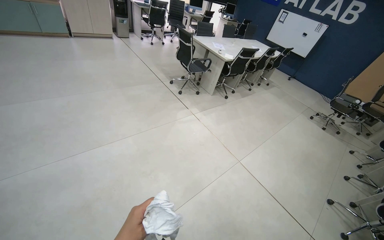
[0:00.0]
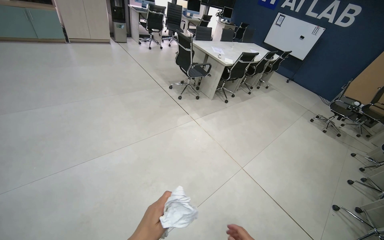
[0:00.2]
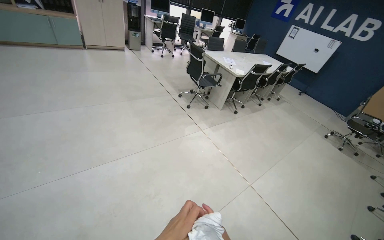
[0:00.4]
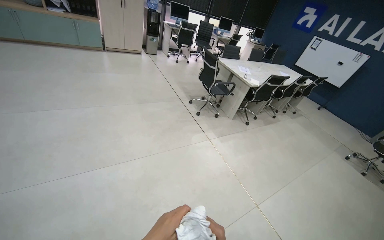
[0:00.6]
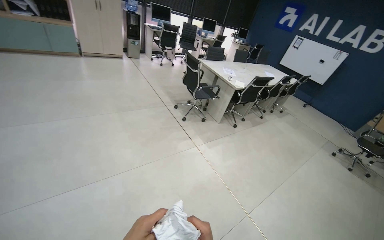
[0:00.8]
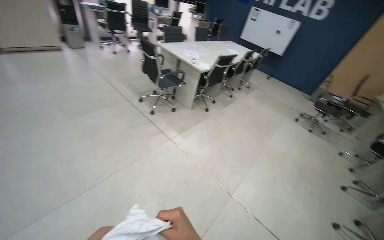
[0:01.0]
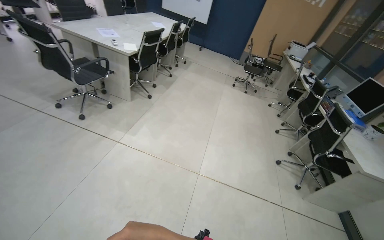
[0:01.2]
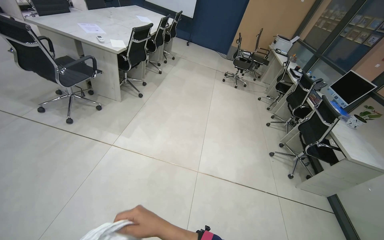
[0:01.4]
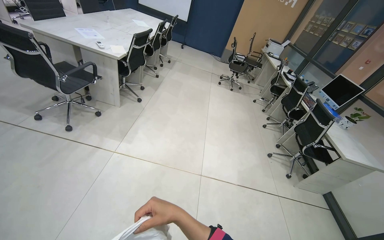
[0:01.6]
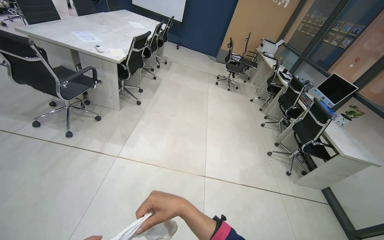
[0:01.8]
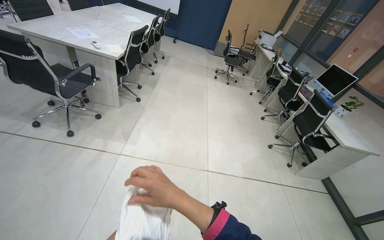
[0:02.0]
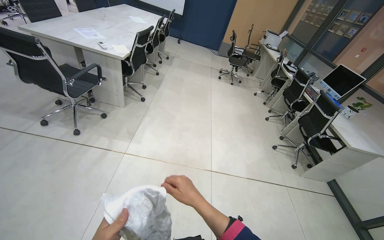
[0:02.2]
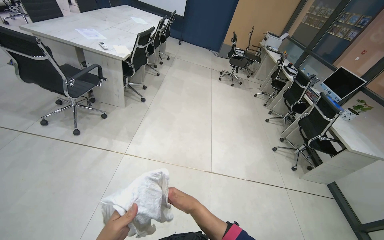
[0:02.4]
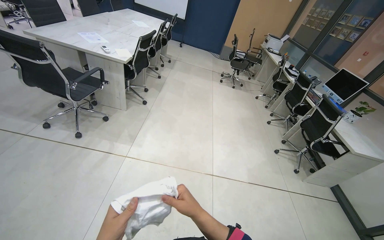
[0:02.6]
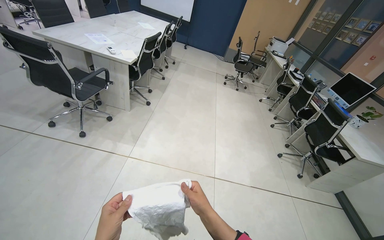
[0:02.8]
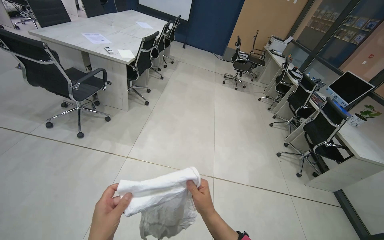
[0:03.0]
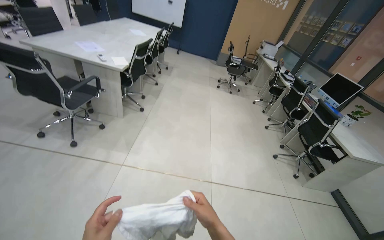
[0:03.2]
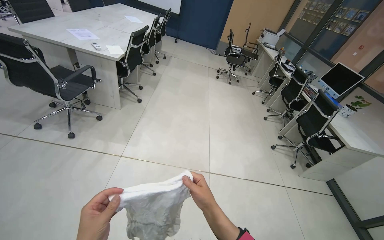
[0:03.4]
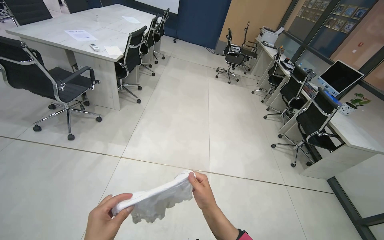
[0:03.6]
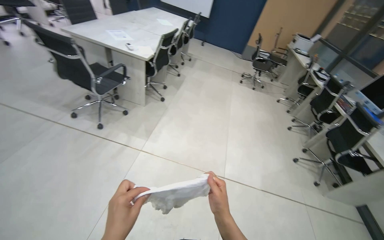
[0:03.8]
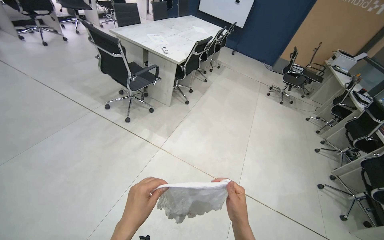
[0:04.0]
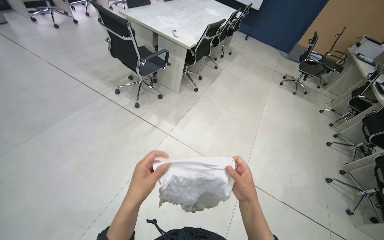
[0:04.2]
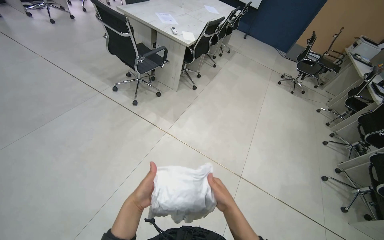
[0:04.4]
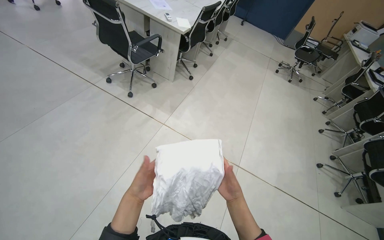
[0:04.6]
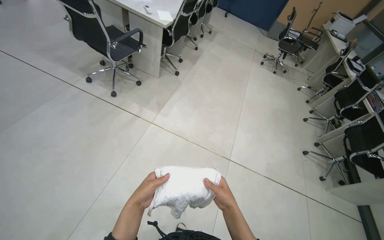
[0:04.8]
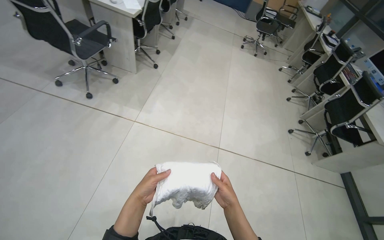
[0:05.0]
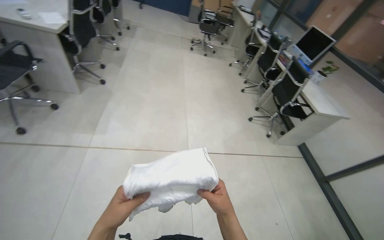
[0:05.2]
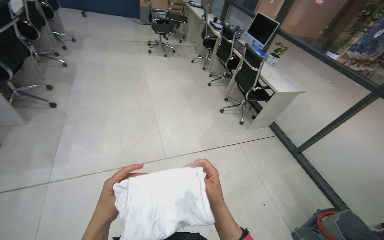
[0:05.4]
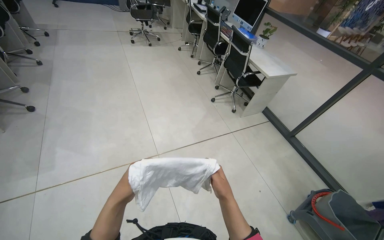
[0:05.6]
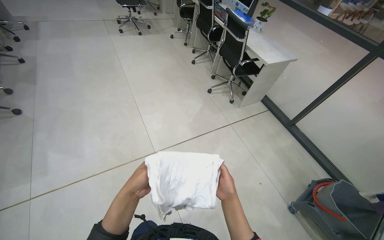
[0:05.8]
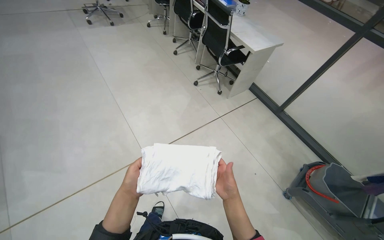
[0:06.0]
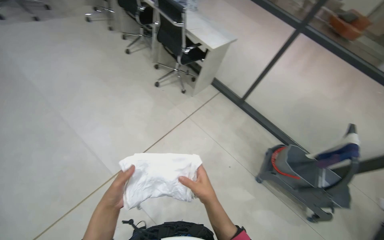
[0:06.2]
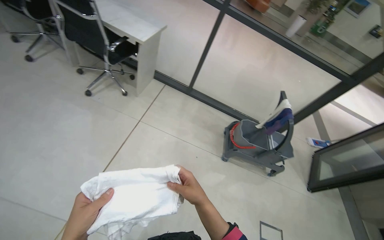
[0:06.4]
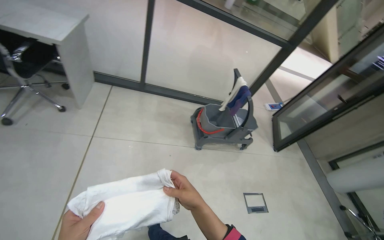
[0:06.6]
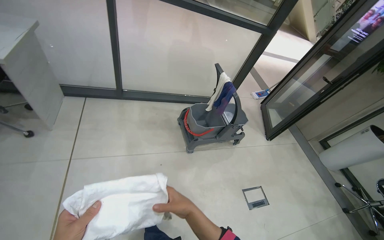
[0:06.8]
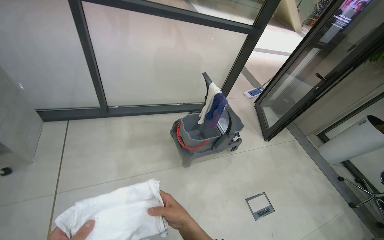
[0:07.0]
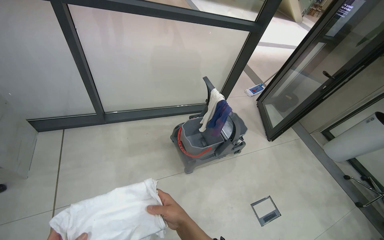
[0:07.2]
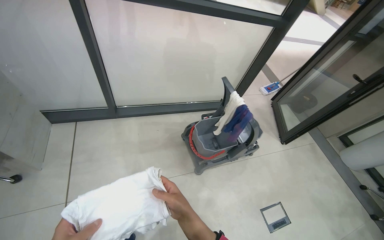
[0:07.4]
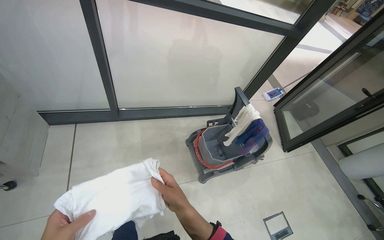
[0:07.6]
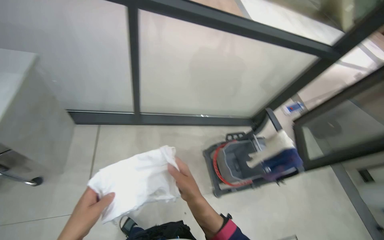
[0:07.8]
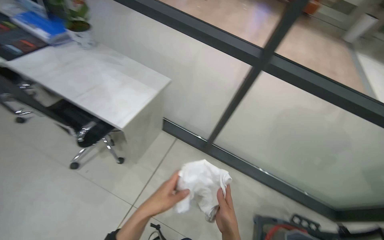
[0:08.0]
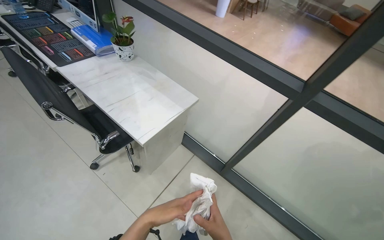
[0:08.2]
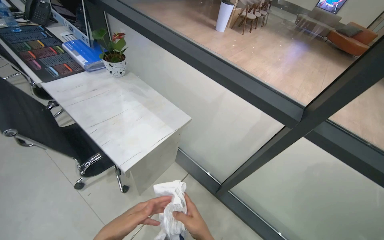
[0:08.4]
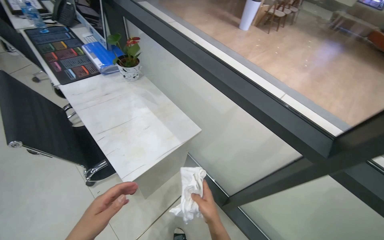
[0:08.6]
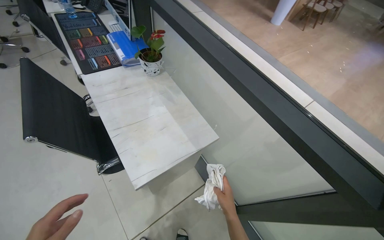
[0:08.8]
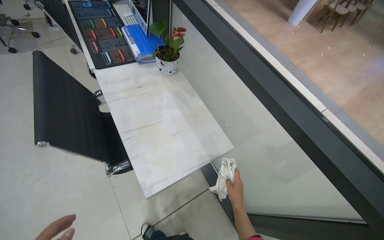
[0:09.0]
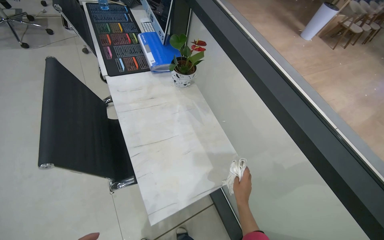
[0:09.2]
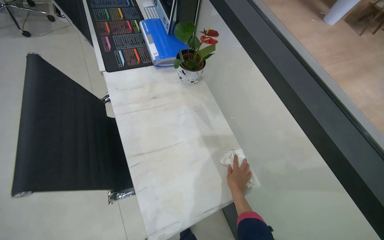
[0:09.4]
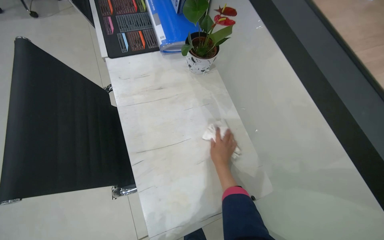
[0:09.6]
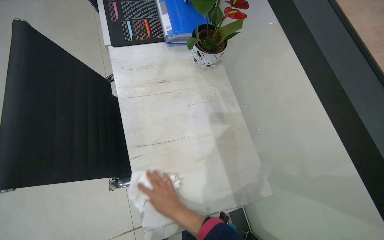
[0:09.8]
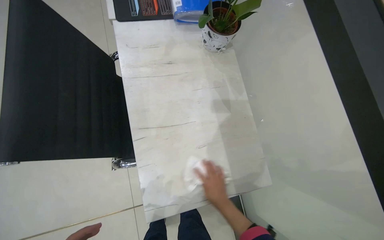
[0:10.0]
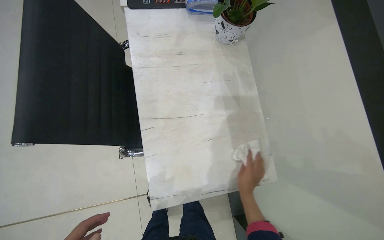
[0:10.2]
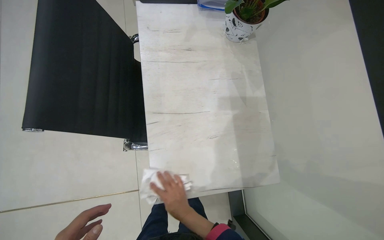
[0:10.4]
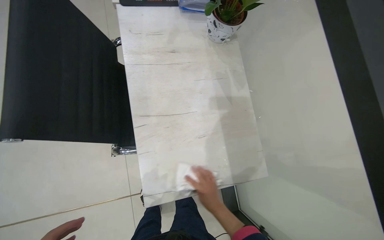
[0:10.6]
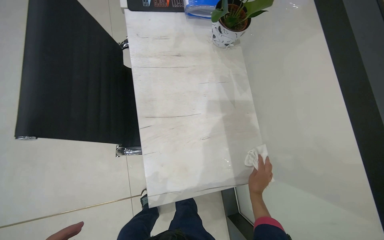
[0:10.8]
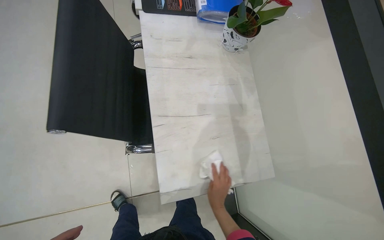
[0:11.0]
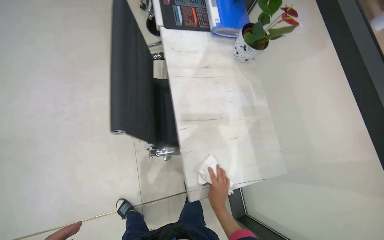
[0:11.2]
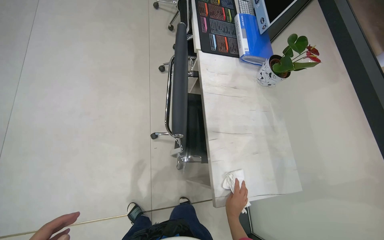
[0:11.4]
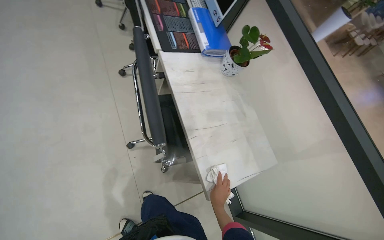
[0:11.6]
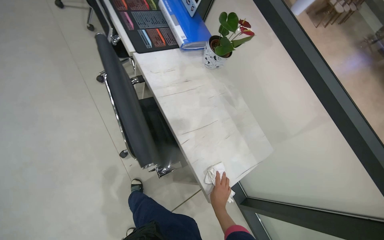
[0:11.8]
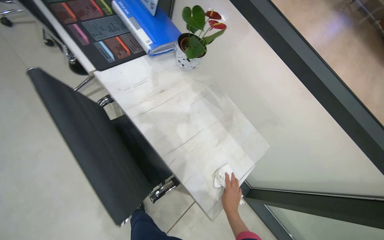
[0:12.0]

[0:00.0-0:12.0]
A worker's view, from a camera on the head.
Job: wiping surfaces.
The whole recording: Wiping office desk surfaces. The worker wipes the surfaces of office desks with a white cloth.
0:00.0 to 0:01.6: The camera is carried about 80 cm. The wearer's head swings roughly 40 degrees to the right.
0:03.0 to 0:04.4: The head rotates about 20 degrees to the left.
0:04.4 to 0:06.0: The camera is carried some 60 cm. The head rotates approximately 60 degrees to the right. The view tips downward by approximately 20 degrees.
0:06.0 to 0:07.6: The camera travels roughly 90 cm. The wearer looks approximately 70 degrees further to the right. The wearer looks roughly 20 degrees further downward.
0:07.6 to 0:09.0: The camera travels approximately 80 cm. The wearer looks approximately 75 degrees further to the left. The view tilts about 15 degrees upward.
0:09.0 to 0:10.4: The wearer's head swings some 25 degrees to the left. The view tips downward by approximately 20 degrees. The right hand goes left and right, about 25 cm each way, reversing 2 times.
0:10.4 to 0:12.0: The head turns to the right by roughly 40 degrees.

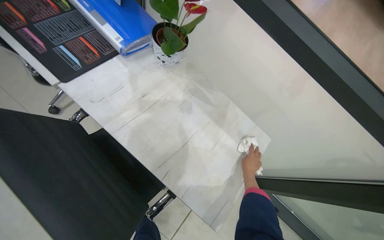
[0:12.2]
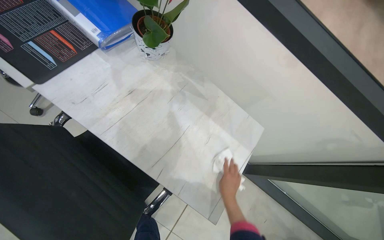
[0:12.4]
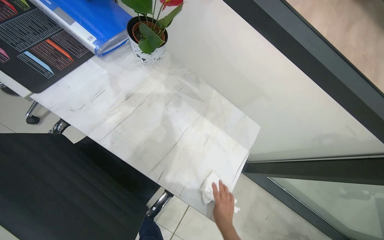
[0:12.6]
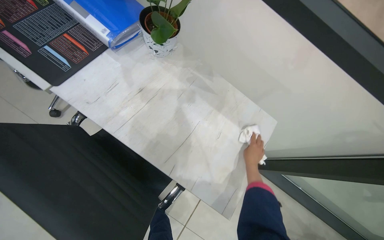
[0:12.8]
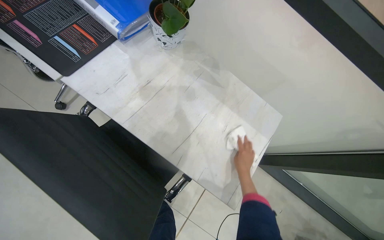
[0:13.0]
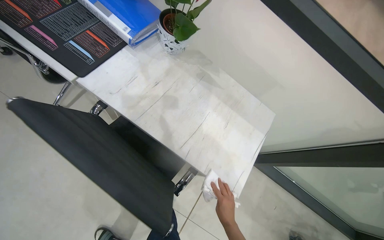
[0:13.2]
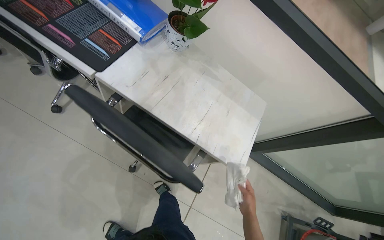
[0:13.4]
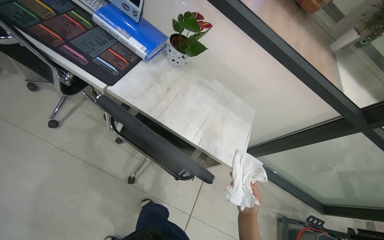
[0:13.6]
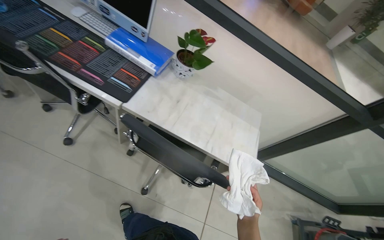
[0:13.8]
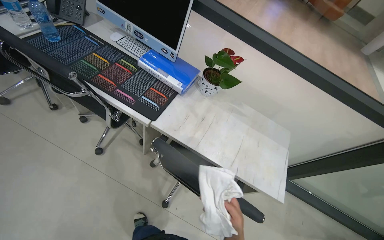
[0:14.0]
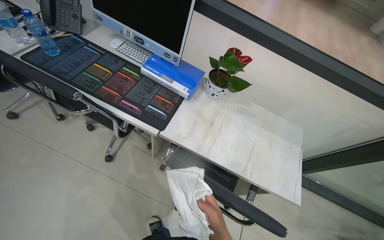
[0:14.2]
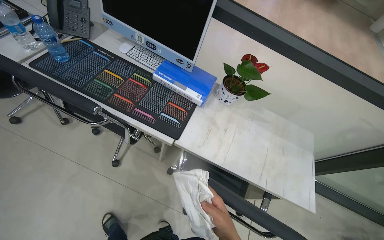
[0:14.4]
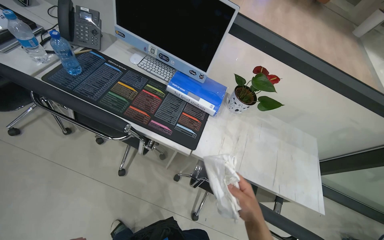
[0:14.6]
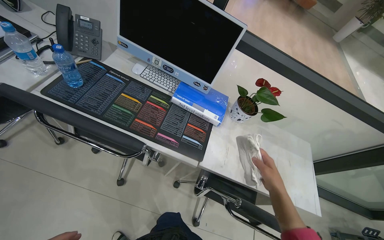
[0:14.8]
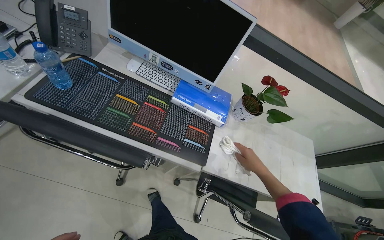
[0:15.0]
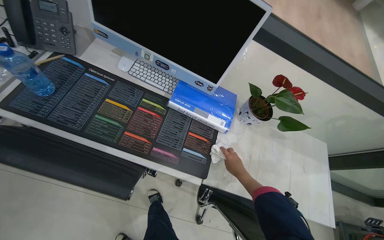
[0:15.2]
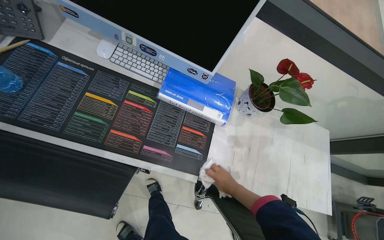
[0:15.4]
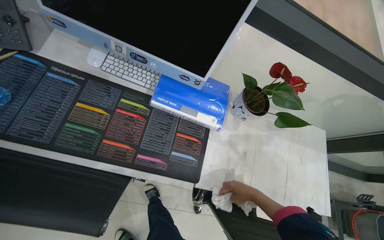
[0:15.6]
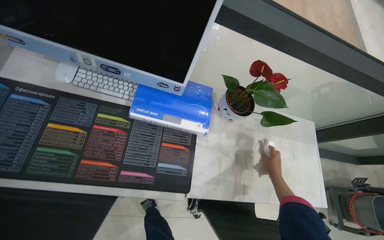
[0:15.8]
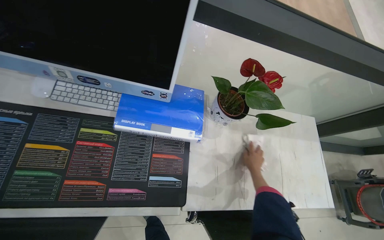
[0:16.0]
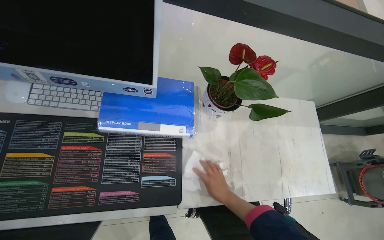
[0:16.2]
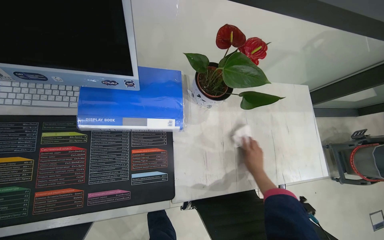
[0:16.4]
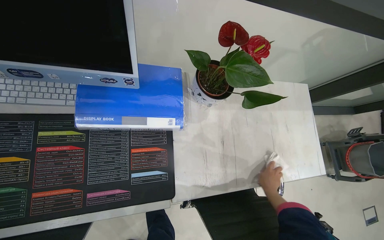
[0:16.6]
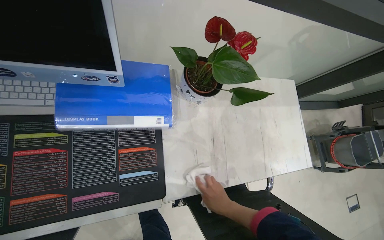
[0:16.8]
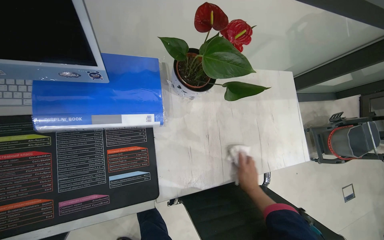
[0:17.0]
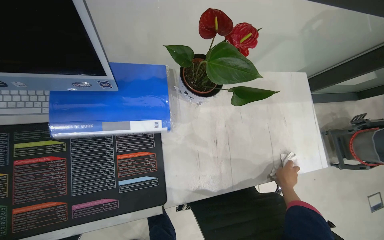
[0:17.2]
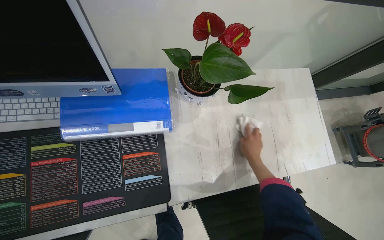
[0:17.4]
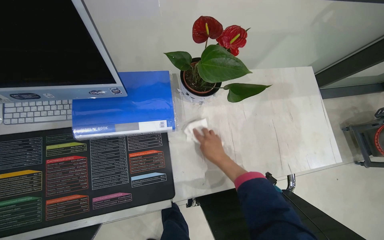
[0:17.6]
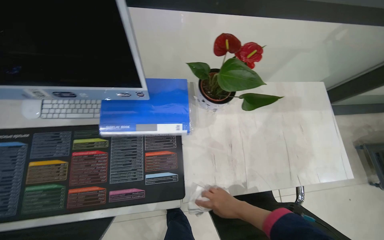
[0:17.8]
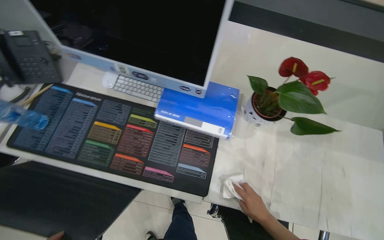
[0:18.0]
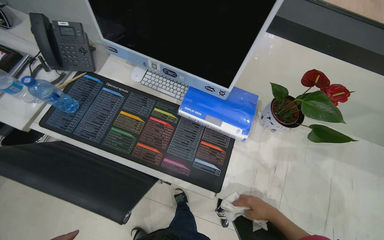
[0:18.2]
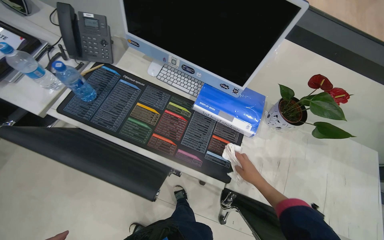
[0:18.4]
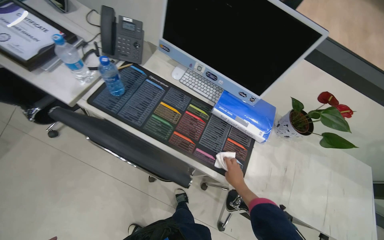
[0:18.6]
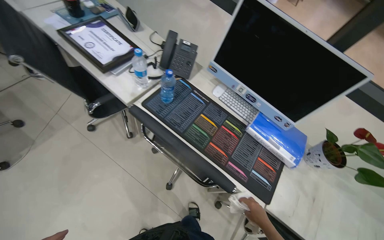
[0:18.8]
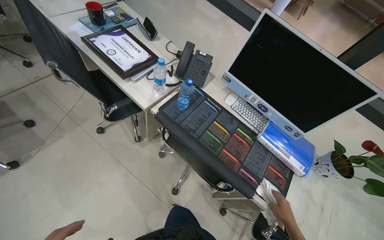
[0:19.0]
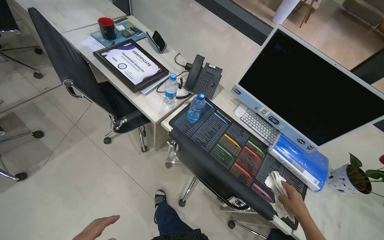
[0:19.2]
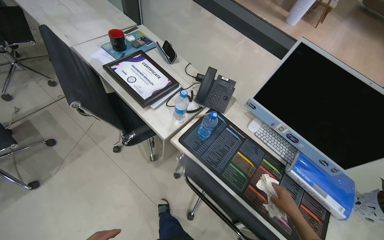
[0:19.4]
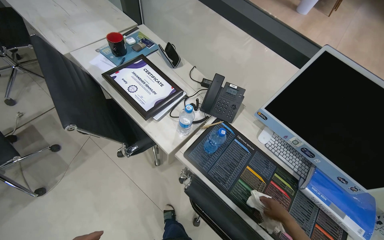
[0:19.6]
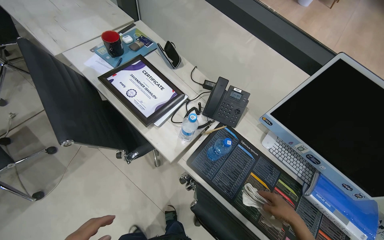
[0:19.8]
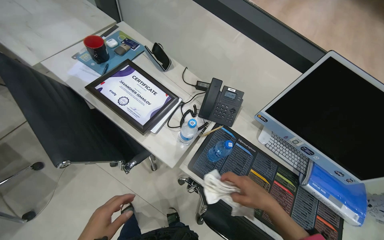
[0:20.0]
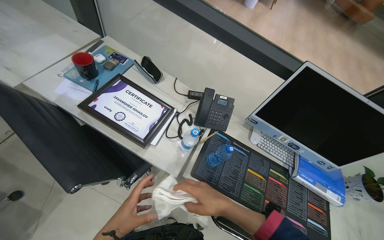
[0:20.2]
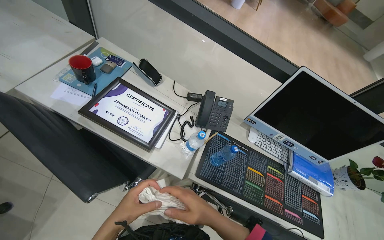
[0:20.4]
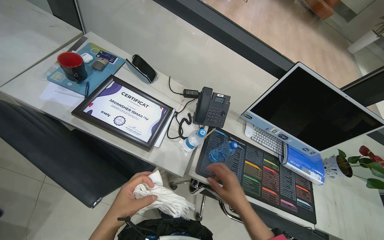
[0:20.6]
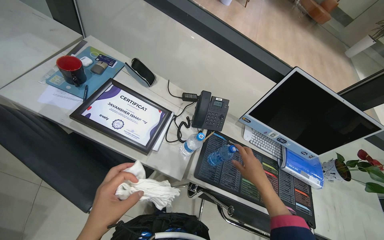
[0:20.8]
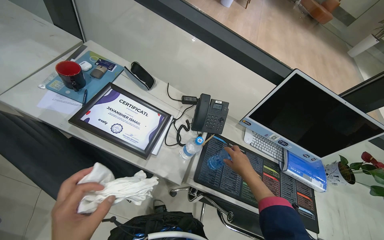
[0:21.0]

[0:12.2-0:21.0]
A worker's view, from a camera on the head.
Job: wiping surfaces.
The whole recording: Wiping office desk surfaces. The worker wipes the surfaces of office desks with a white cloth.
0:12.2 to 0:13.6: The right hand goes up and down the picture, roughly 20 cm each way, reversing 2 times.
0:13.6 to 0:15.2: The head travels some 60 cm.
0:15.2 to 0:16.6: The view tips downward by about 15 degrees. The right hand goes left and right, about 20 cm each way, reversing 2 times.
0:16.6 to 0:18.0: The wearer looks approximately 25 degrees further to the left.
0:18.0 to 0:19.6: The head travels approximately 70 cm. The view tips upward by approximately 15 degrees. The scene rotates clockwise by some 25 degrees.
0:19.6 to 0:21.0: The wearer looks roughly 25 degrees further to the right. The right hand goes about 30 cm to the left and up the picture.
